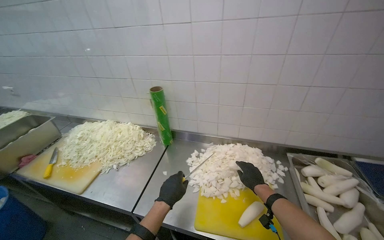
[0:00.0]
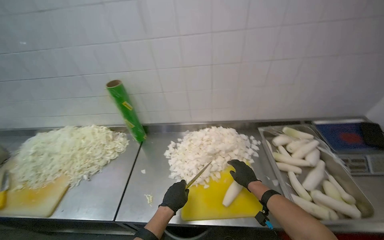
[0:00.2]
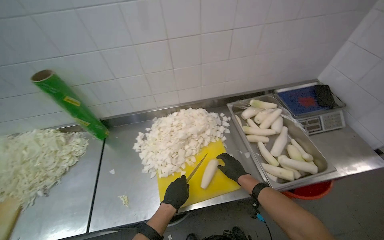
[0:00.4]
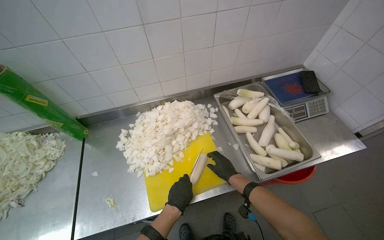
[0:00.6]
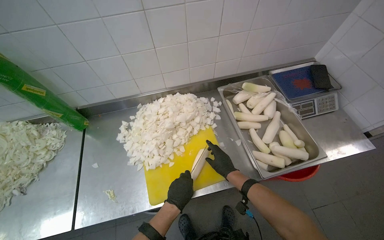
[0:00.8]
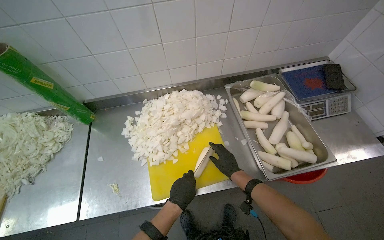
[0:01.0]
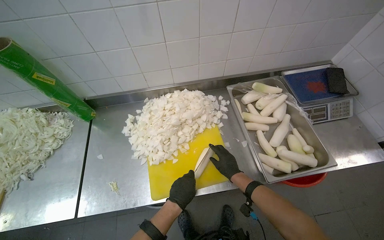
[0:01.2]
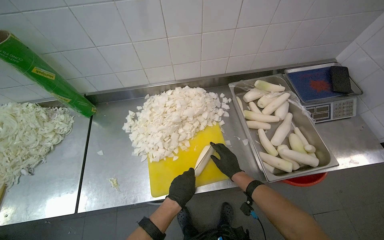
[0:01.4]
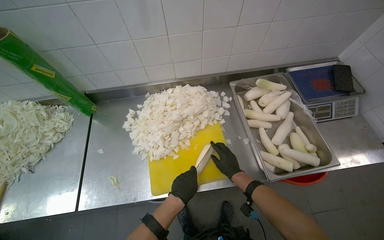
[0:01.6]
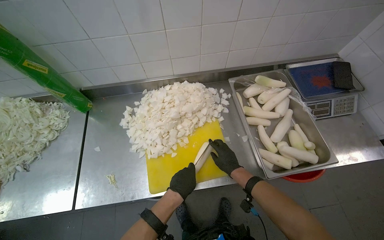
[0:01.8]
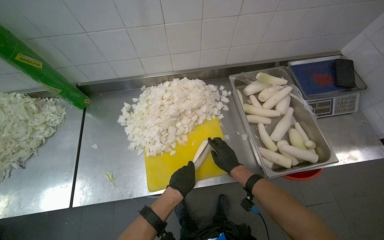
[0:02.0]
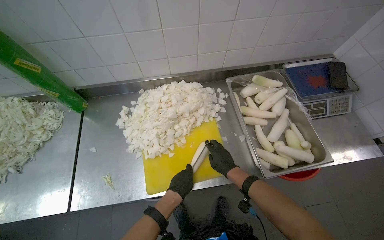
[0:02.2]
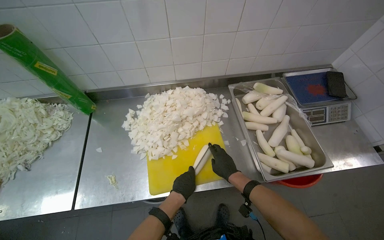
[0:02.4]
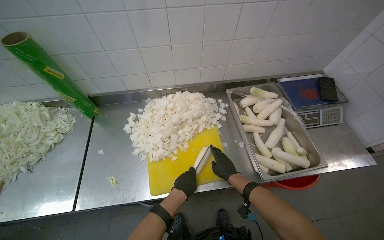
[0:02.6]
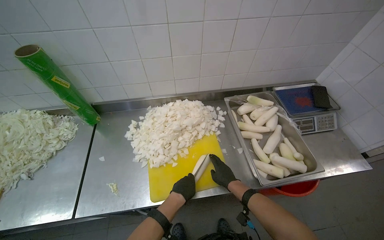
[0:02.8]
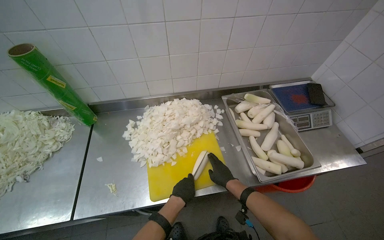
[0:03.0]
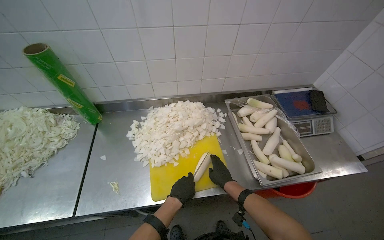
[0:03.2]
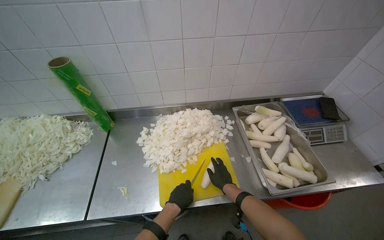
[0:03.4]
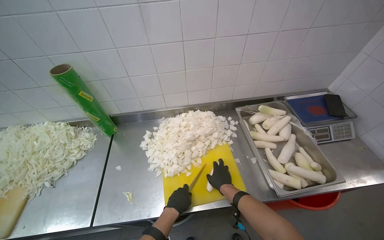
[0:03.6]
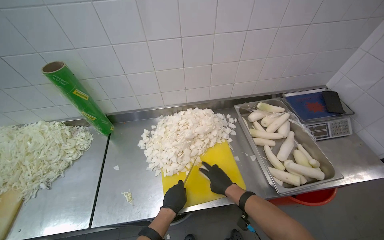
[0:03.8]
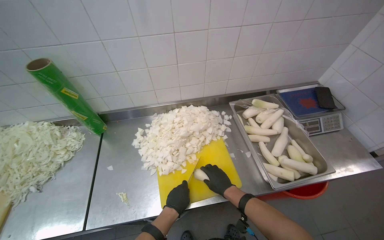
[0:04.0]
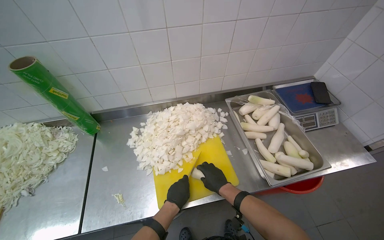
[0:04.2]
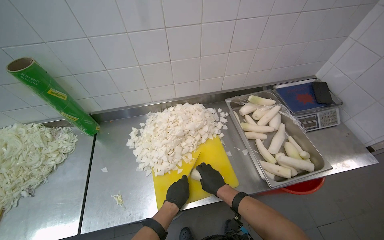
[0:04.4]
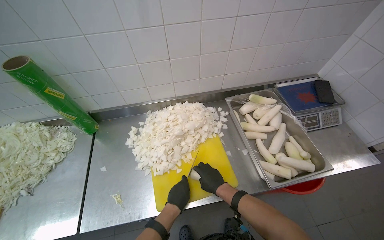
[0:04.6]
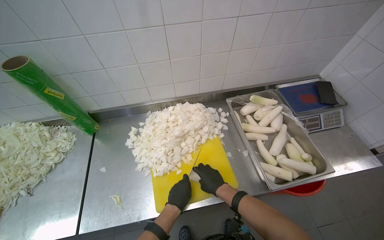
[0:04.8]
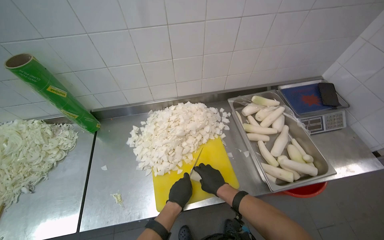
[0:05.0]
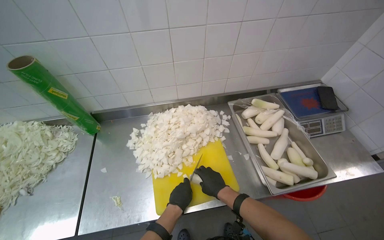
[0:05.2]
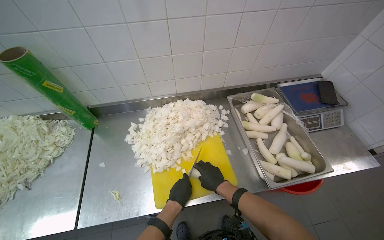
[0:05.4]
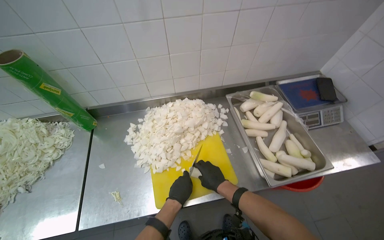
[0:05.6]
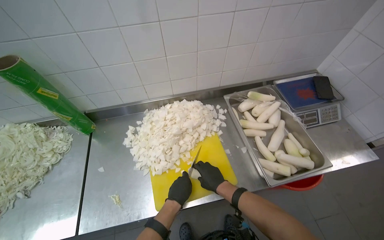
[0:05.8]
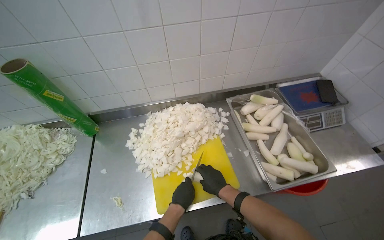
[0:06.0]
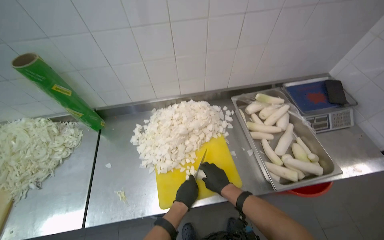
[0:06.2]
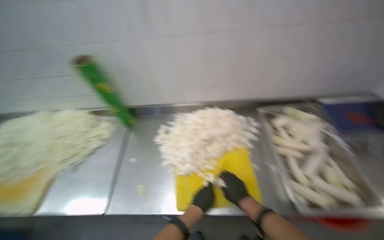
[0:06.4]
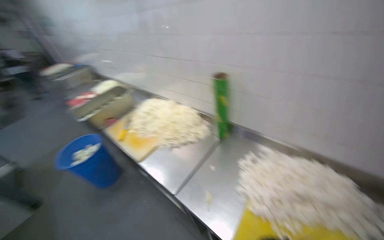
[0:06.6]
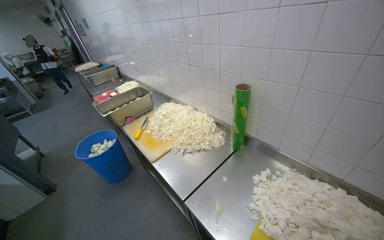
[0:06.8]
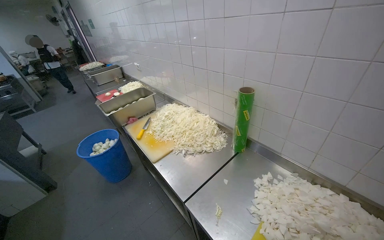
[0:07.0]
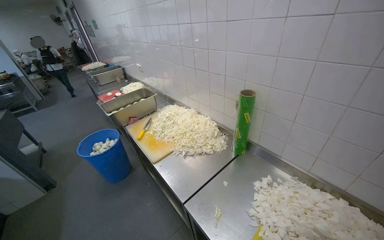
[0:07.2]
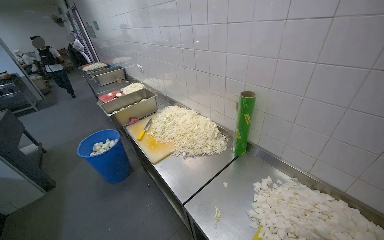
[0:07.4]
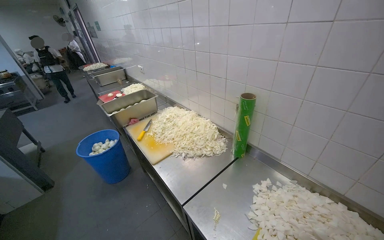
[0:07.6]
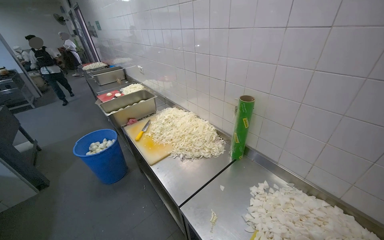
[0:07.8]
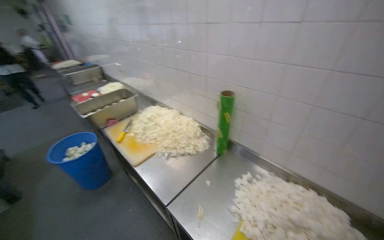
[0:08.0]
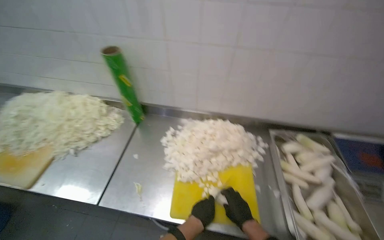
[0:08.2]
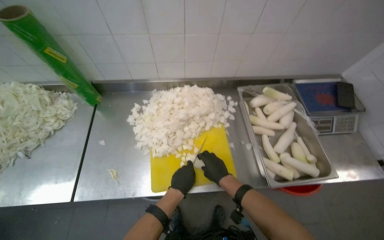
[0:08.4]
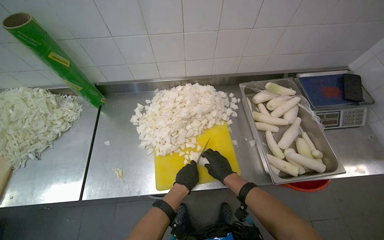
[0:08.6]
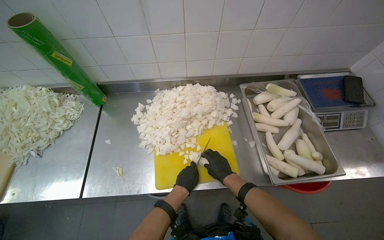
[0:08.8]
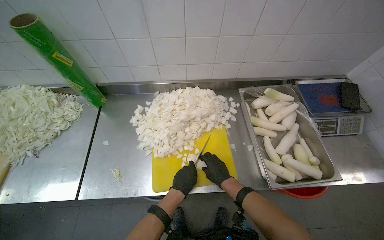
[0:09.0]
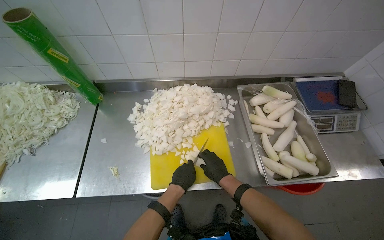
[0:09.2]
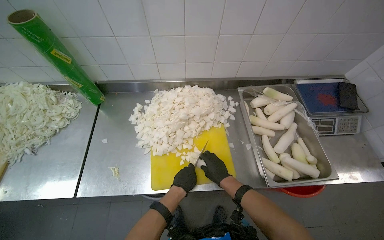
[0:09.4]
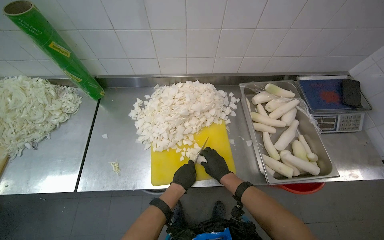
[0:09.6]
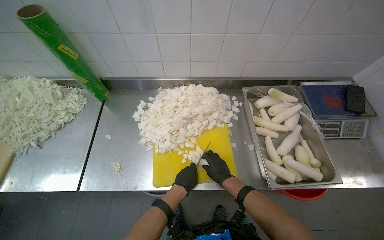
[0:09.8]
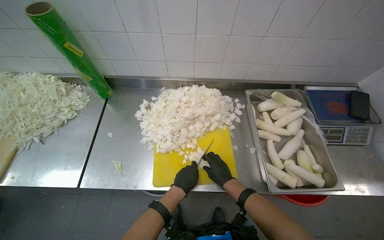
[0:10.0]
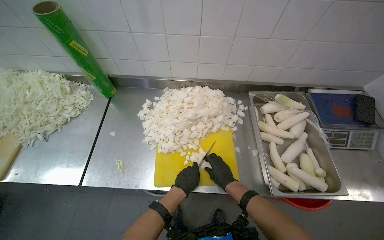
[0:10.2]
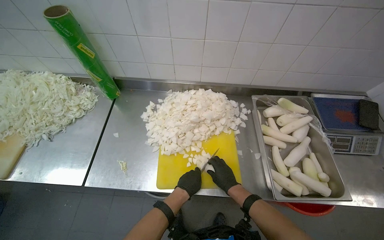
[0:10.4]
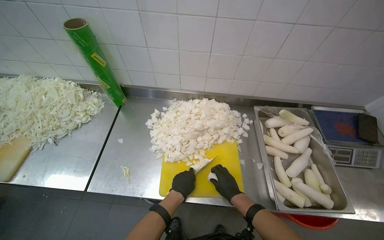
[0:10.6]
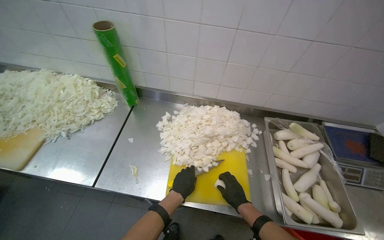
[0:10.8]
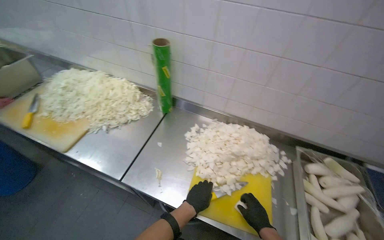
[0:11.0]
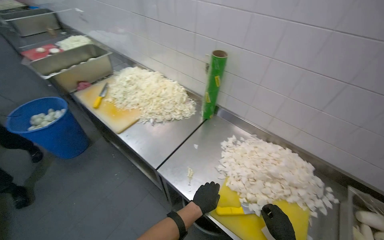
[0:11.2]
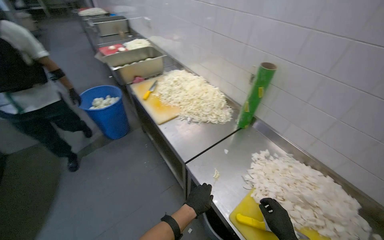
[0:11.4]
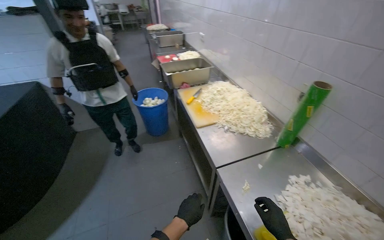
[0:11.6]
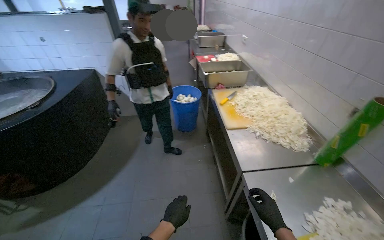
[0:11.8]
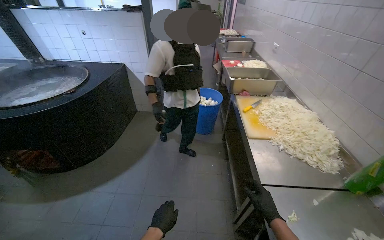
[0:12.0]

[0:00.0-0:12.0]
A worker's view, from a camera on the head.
Job: preparing food.
The whole recording: Chopping white radishes. The worker chops white radishes into small pieces on a yellow cutting board.
0:00.0 to 0:01.6: The wearer looks about 25 degrees further to the right. The wearer looks some 25 degrees further downward.
0:01.6 to 0:03.0: The hands work in one place, with small movements.
0:03.0 to 0:06.0: The hands work in one place, with small movements.
0:06.0 to 0:07.6: The wearer looks about 65 degrees further to the left. The camera pitches upward, by approximately 15 degrees.
0:07.6 to 0:09.0: The wearer's head swings some 50 degrees to the right. The view tips downward by some 25 degrees.
0:09.0 to 0:10.4: The hands are busy where they are.
0:10.4 to 0:12.0: The camera travels approximately 40 cm. The head turns to the left by some 90 degrees. The wearer looks some 25 degrees further upward.

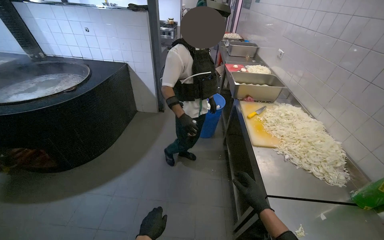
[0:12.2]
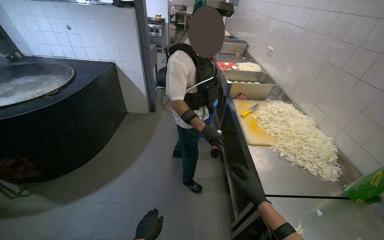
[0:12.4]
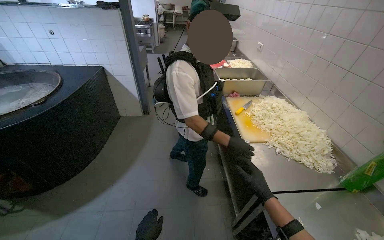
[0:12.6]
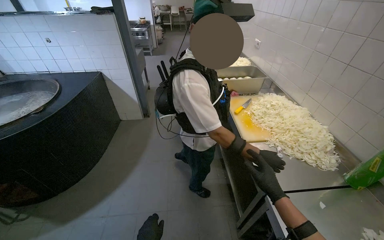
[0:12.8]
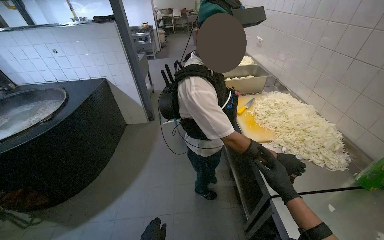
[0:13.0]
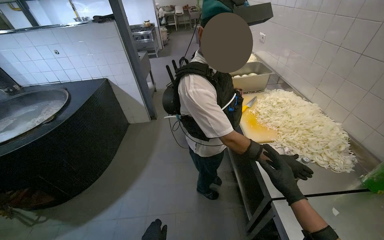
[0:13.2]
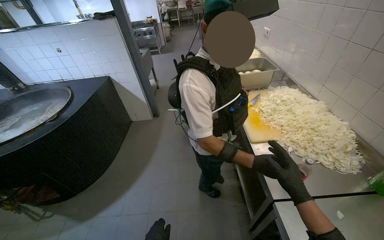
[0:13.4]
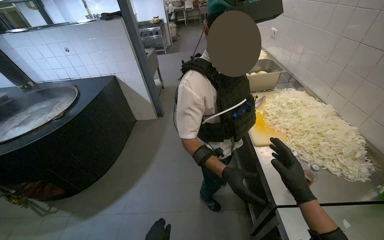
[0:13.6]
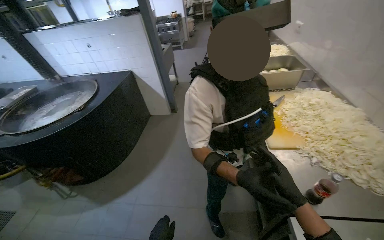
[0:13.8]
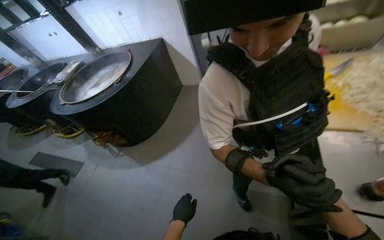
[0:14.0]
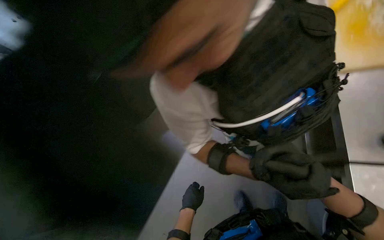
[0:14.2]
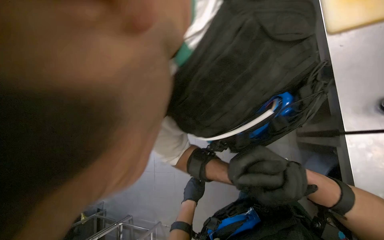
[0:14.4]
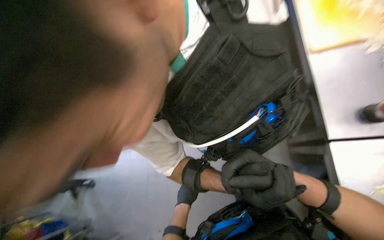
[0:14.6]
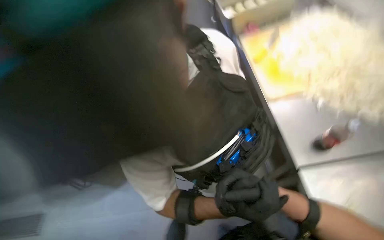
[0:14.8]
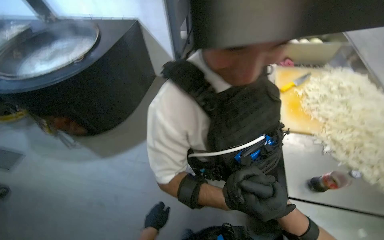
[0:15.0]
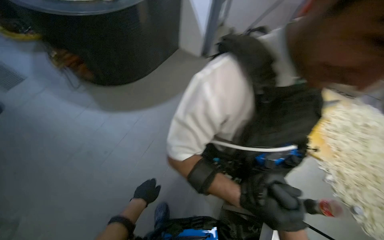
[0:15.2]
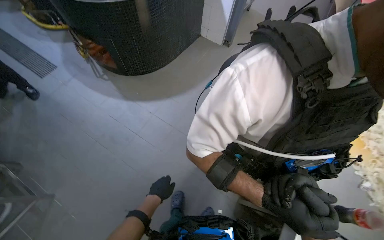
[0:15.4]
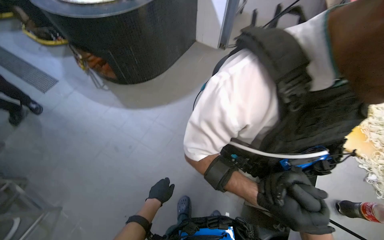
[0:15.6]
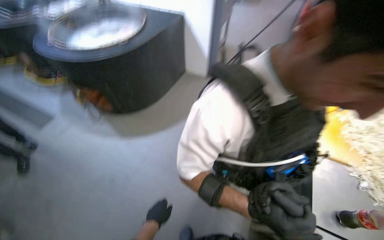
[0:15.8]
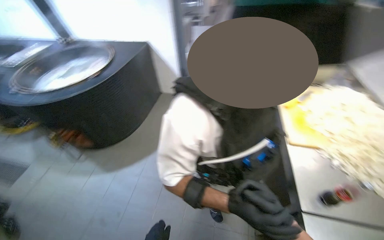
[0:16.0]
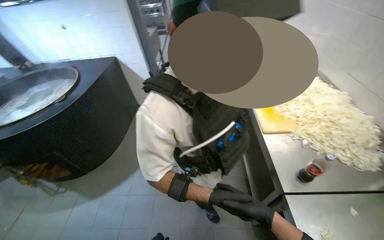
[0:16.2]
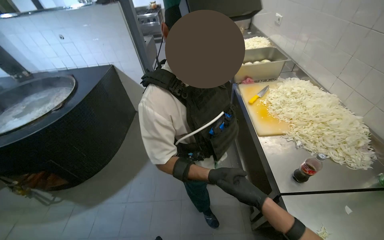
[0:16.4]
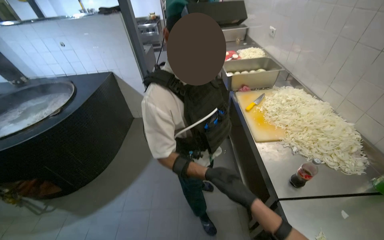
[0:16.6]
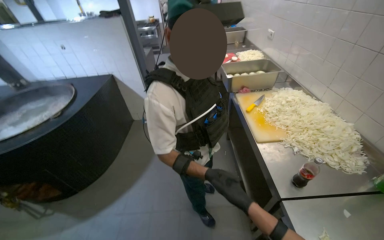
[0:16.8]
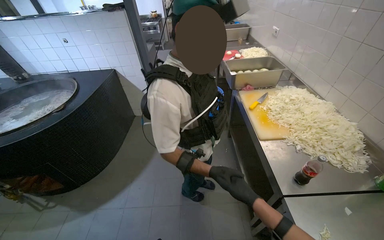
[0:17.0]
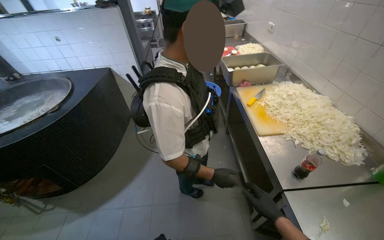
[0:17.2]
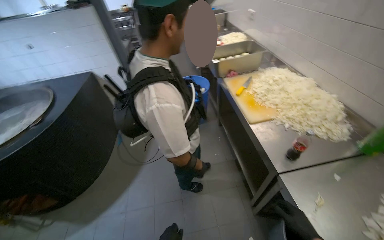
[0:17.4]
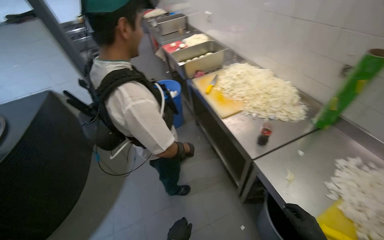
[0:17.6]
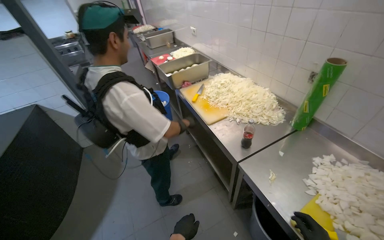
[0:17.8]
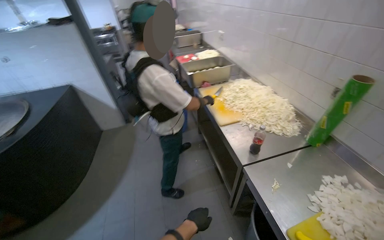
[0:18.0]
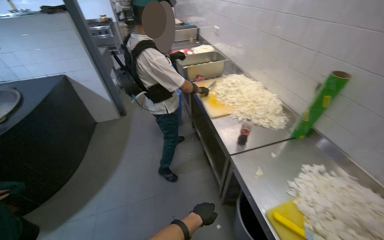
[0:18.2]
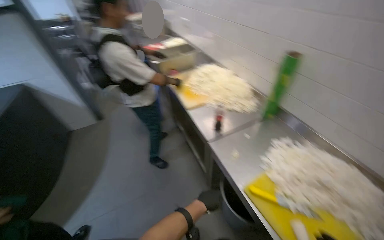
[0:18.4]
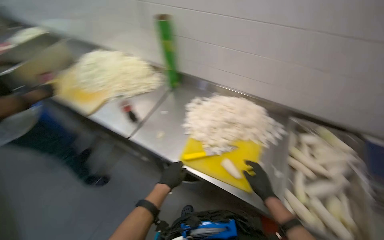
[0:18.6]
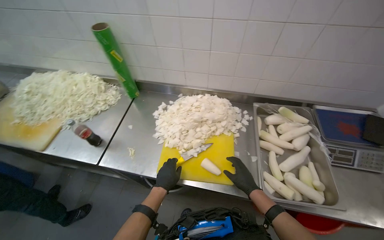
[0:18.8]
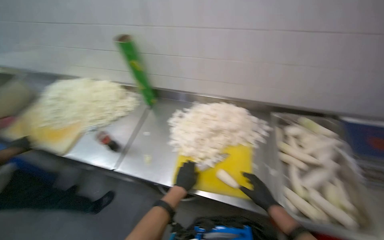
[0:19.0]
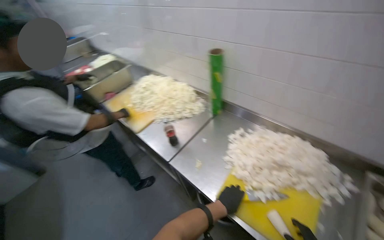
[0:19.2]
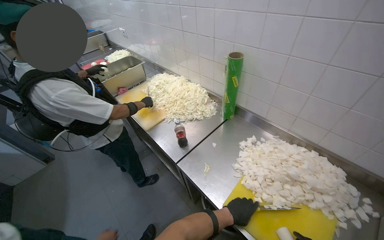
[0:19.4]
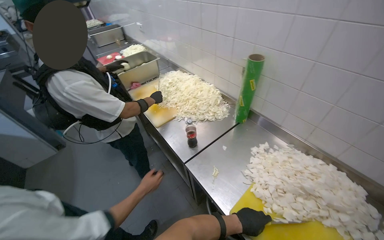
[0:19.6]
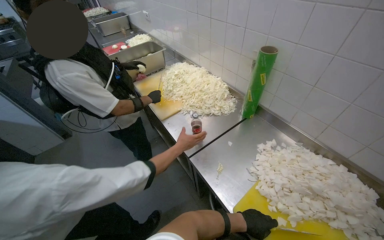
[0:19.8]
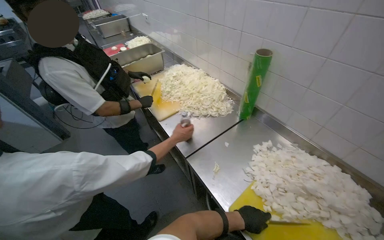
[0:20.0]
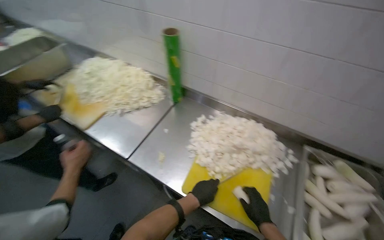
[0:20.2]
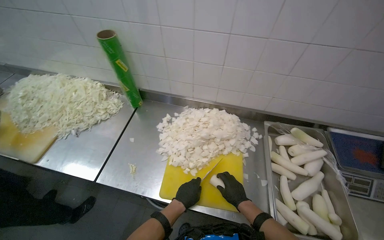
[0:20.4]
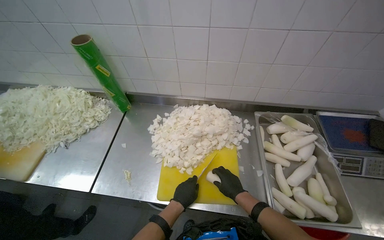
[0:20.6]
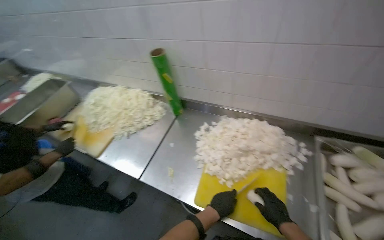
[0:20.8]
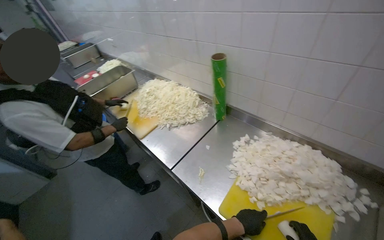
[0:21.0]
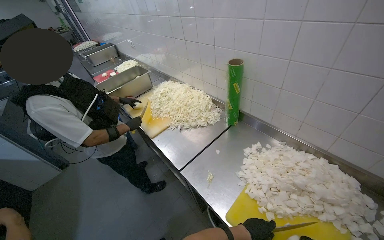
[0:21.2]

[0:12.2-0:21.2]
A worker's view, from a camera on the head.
Job: preparing food.
The whole recording: Chopping white radishes. The worker chops white radishes into small pieces on a yellow cutting board.
0:12.2 to 0:13.8: The right hand heads up the picture, covering roughly 10 cm.
0:13.8 to 0:15.2: The wearer looks about 20 degrees further to the left. The camera pitches downward, by approximately 30 degrees.
0:15.2 to 0:16.6: The view tilts about 25 degrees upward. The scene turns about 30 degrees counterclockwise in the picture.
